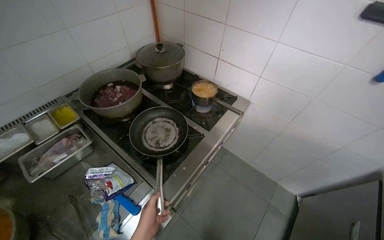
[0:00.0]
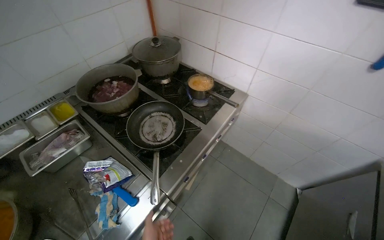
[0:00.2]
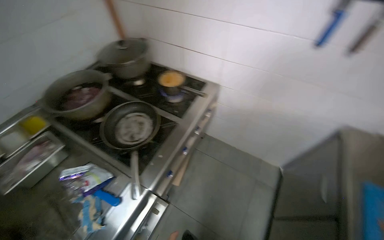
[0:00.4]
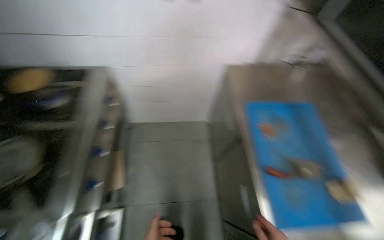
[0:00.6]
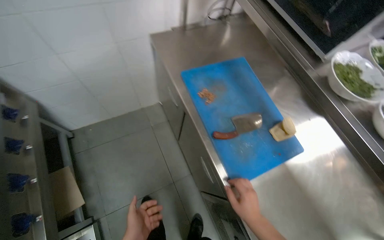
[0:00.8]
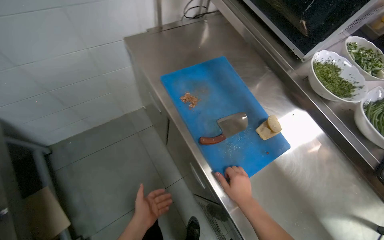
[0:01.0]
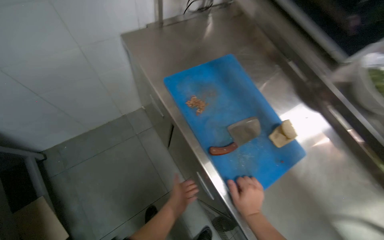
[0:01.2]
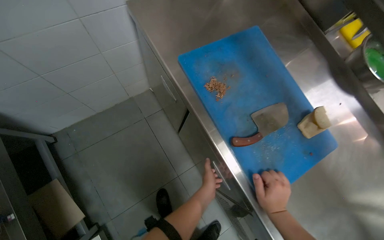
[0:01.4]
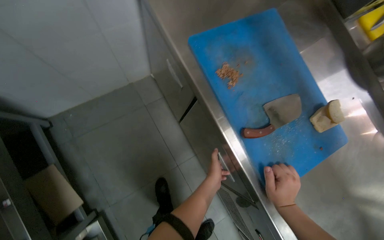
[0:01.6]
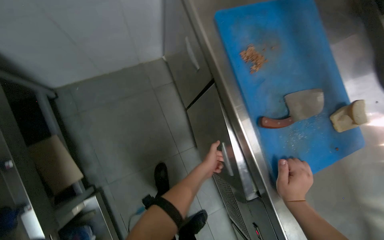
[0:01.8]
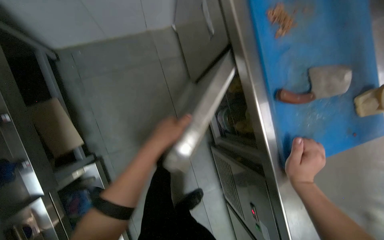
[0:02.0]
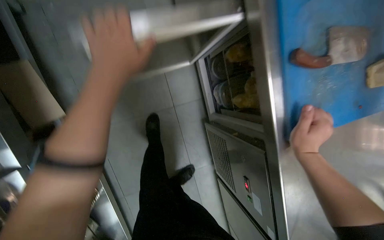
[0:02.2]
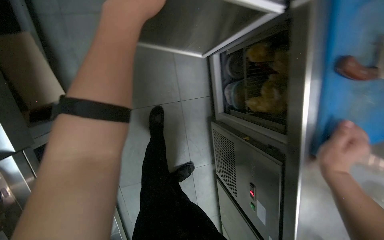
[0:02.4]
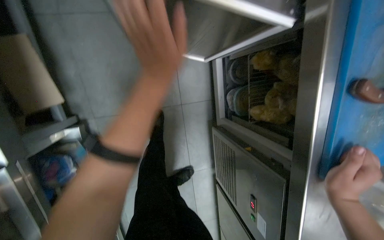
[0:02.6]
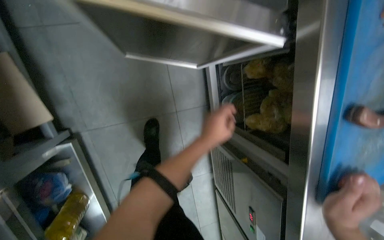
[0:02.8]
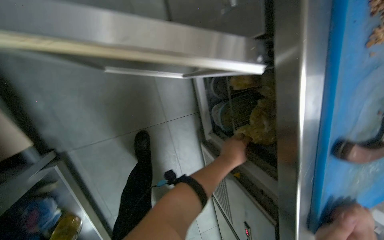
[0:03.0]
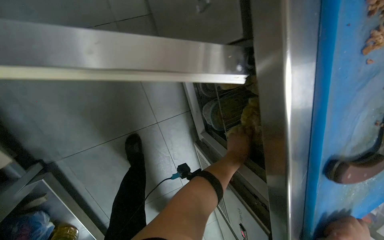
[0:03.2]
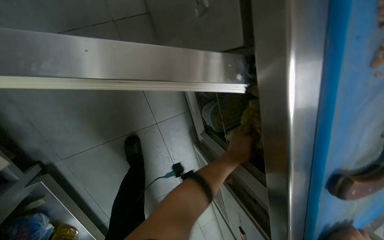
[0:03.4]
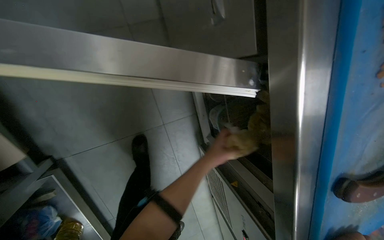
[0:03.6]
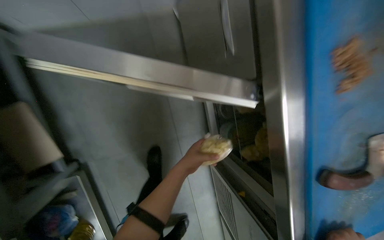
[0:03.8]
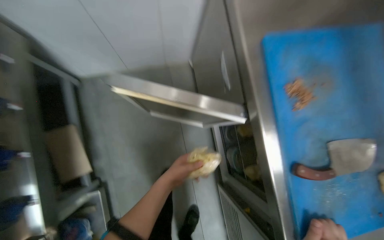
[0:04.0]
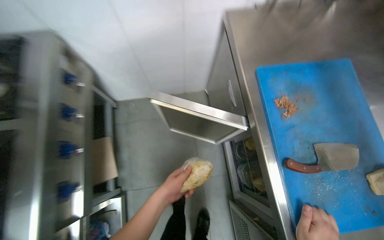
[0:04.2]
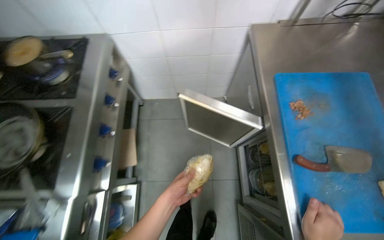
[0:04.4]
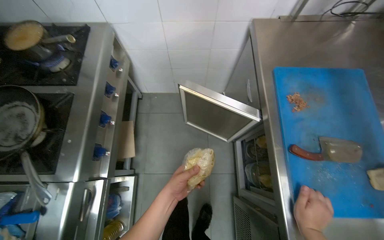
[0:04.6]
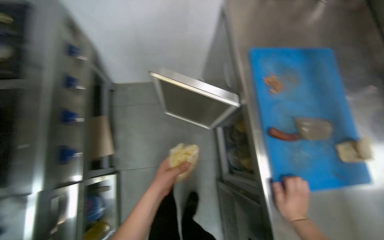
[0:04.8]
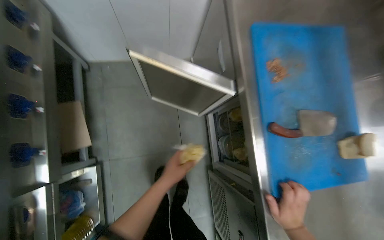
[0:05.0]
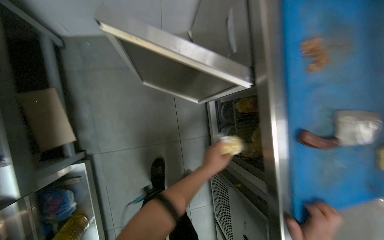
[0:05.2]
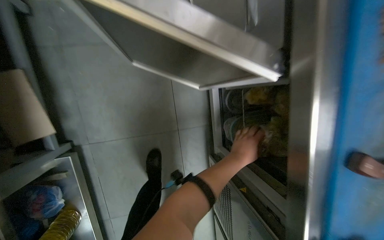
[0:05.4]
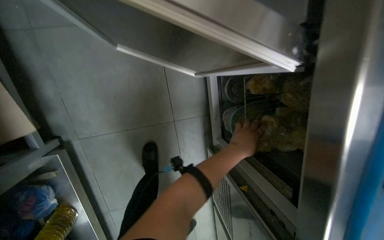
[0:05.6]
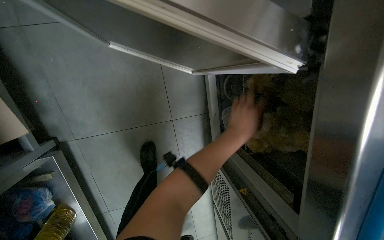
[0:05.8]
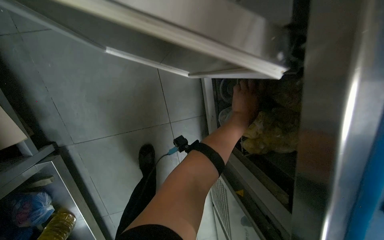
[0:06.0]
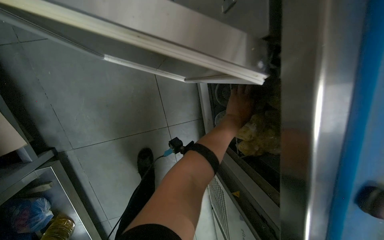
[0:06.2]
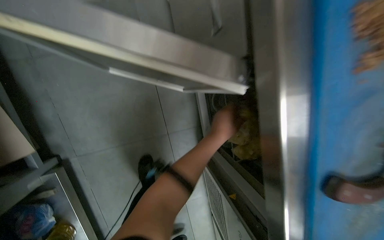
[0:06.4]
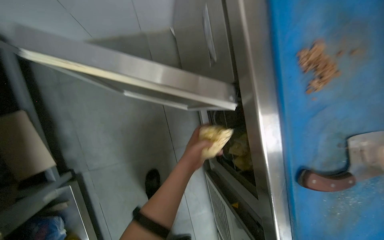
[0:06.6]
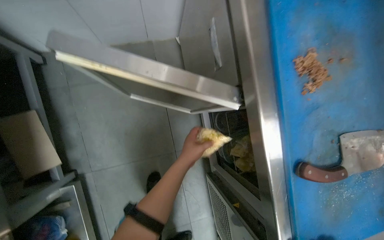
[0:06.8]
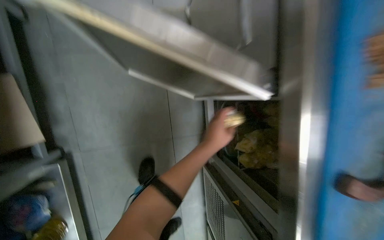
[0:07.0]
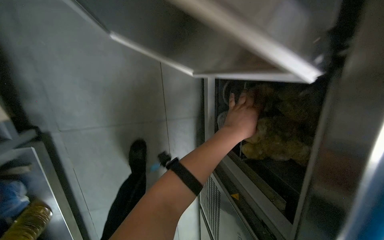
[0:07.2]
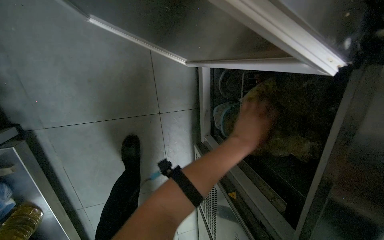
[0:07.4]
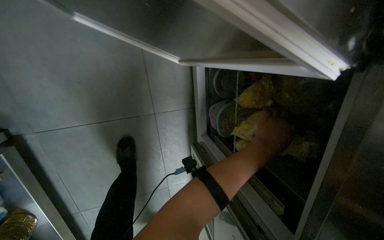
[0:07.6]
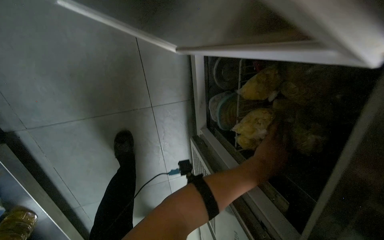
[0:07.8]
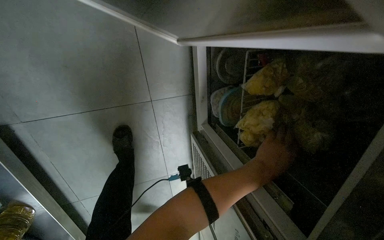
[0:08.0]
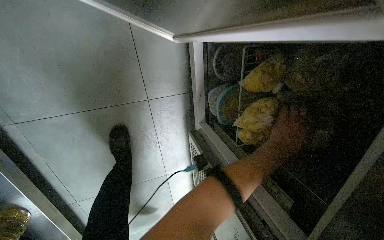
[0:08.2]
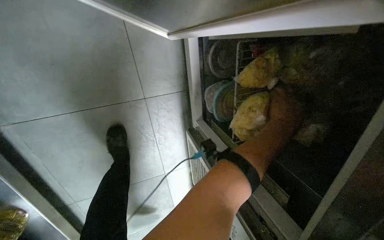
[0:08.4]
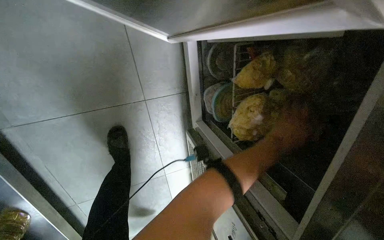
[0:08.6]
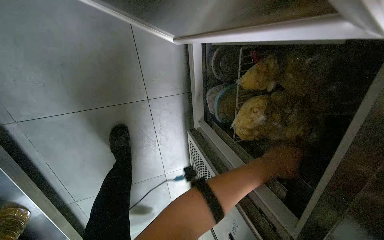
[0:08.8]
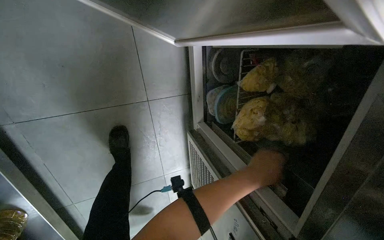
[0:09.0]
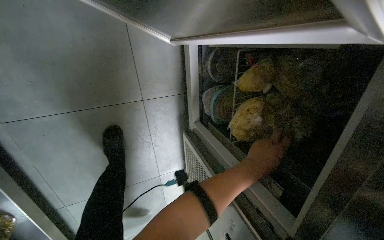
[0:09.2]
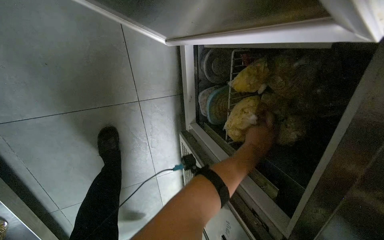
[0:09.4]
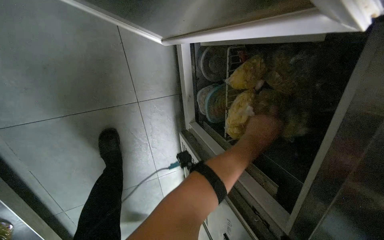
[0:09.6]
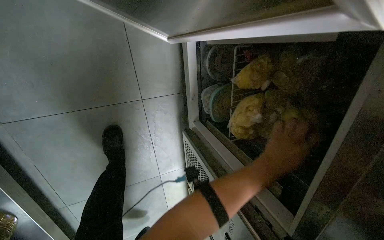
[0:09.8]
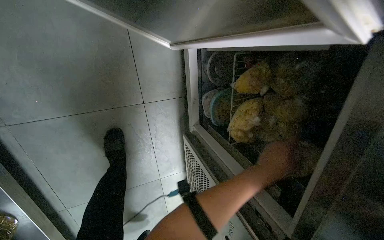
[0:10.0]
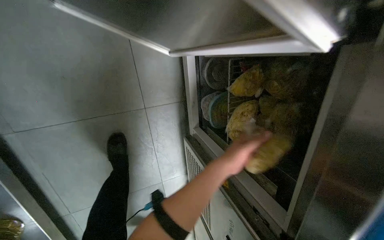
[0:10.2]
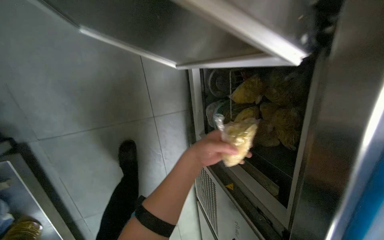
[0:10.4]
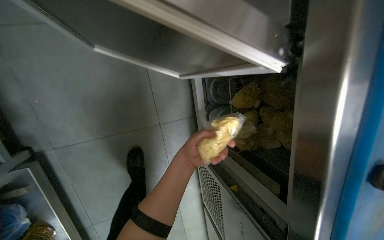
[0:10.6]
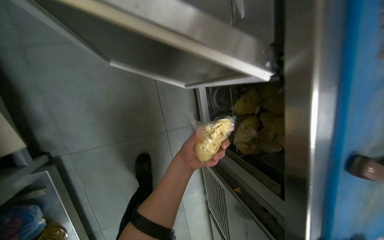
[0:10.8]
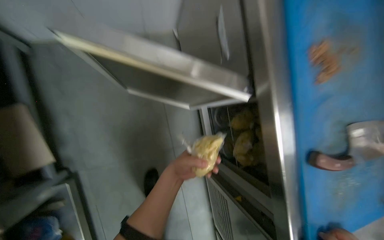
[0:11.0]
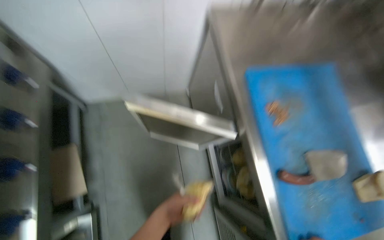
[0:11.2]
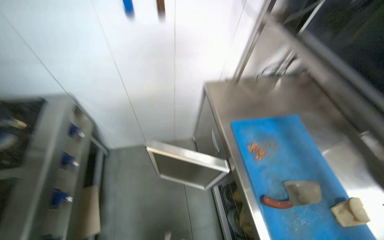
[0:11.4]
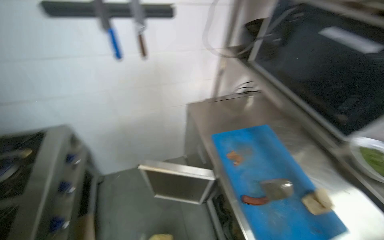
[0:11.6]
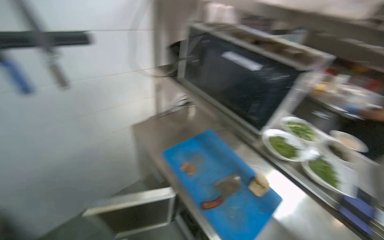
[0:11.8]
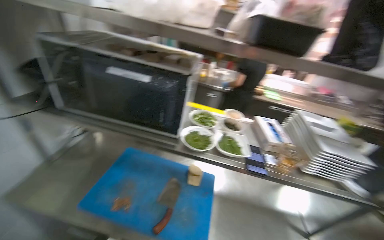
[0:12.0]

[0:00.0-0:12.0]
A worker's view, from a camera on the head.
Job: cooking food.
The whole recording: Cooking ingredients in pan. The worker retrieves ingredients, adds them to a frying pan on the stove, and stirs them while cooking.
0:00.0 to 0:01.6: The camera is carried about 60 cm. The head rotates about 70 degrees to the right. The view tilts roughly 30 degrees downward.
0:01.6 to 0:03.0: The view tilts about 20 degrees downward. The left hand reaches some 15 cm up the picture, then returns.
0:03.0 to 0:04.4: The camera is carried some 50 cm. The head turns to the left by roughly 25 degrees. The view tilts some 35 degrees upward.
0:04.4 to 0:06.0: The head travels approximately 50 cm. The view tilts roughly 35 degrees downward.
0:06.0 to 0:07.6: The left hand travels to the left and back again, some 20 cm each way.
0:07.6 to 0:09.0: The left hand goes up and down the picture, some 15 cm each way, reversing 2 times.
0:09.0 to 0:10.4: The left hand moves to the left, roughly 15 cm.
0:10.4 to 0:12.0: The camera travels approximately 80 cm. The wearer looks about 60 degrees further to the right. The wearer looks some 60 degrees further upward.

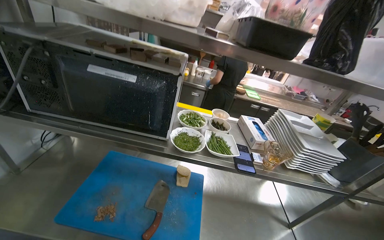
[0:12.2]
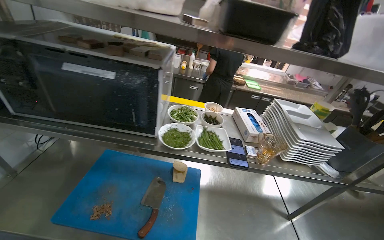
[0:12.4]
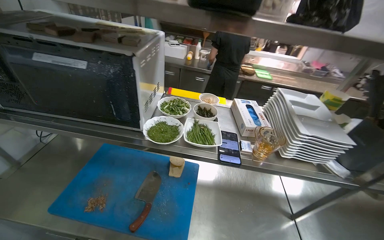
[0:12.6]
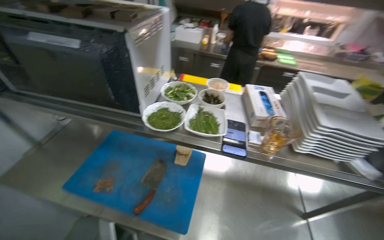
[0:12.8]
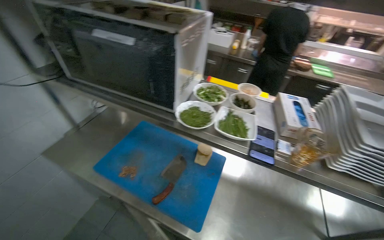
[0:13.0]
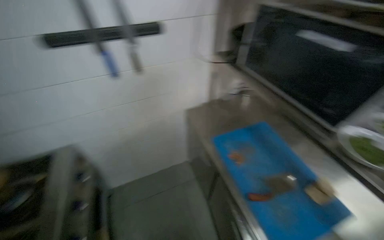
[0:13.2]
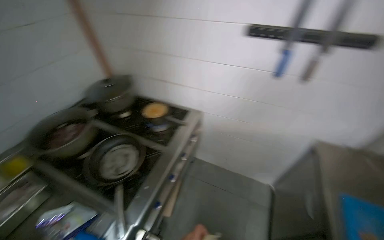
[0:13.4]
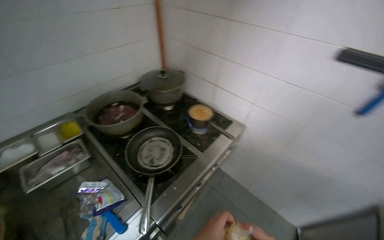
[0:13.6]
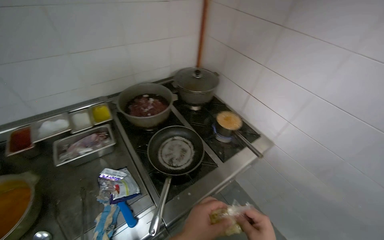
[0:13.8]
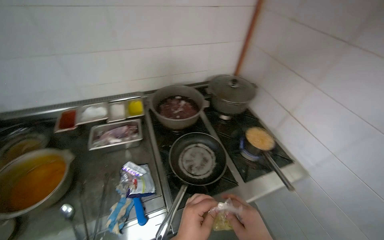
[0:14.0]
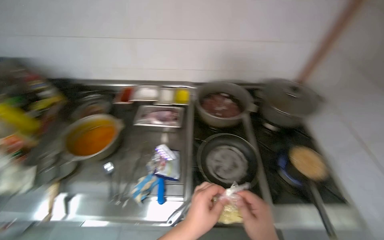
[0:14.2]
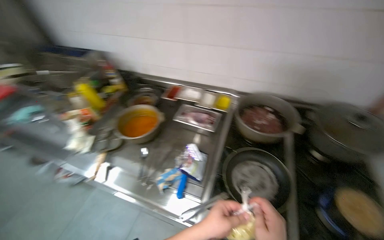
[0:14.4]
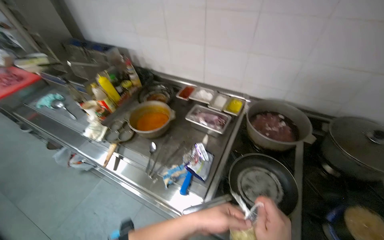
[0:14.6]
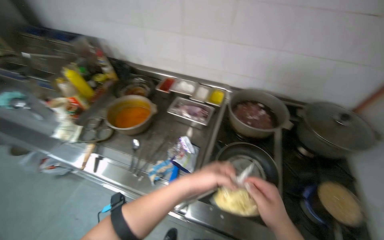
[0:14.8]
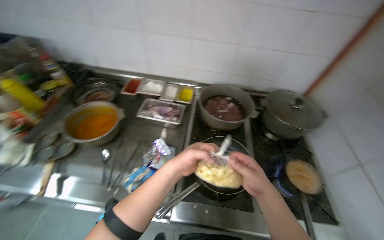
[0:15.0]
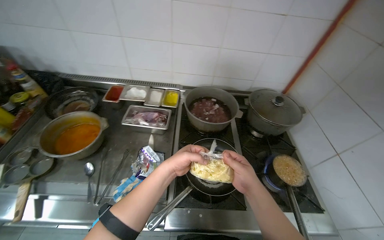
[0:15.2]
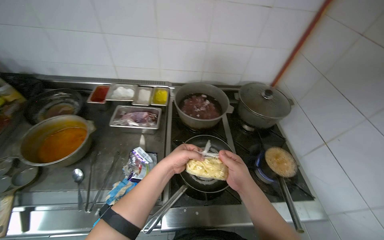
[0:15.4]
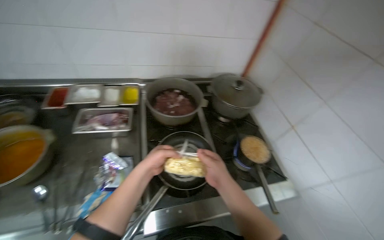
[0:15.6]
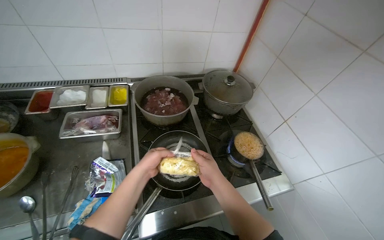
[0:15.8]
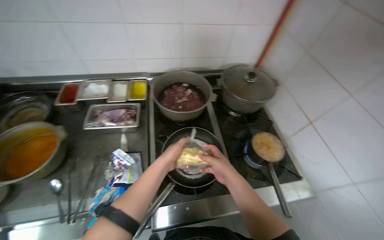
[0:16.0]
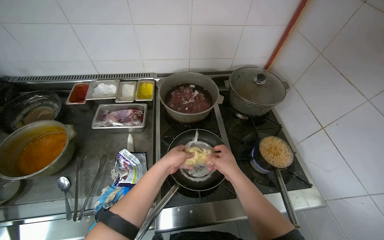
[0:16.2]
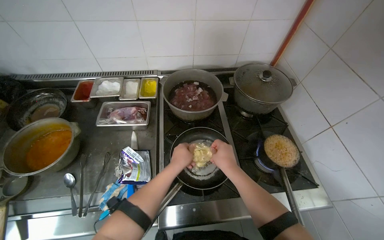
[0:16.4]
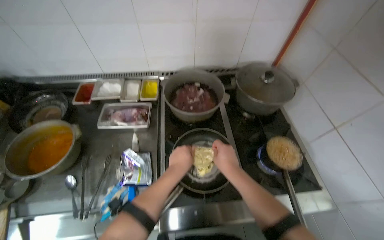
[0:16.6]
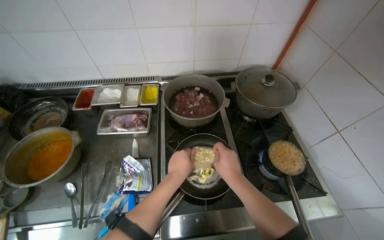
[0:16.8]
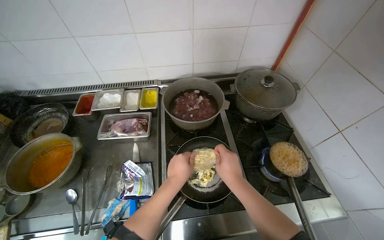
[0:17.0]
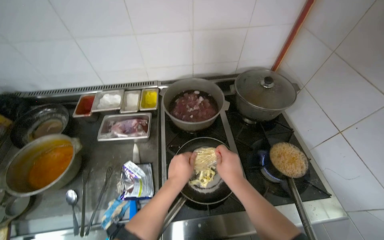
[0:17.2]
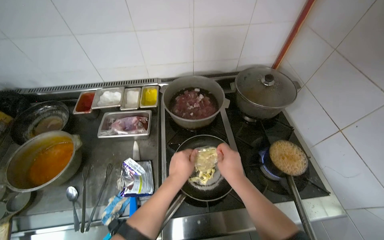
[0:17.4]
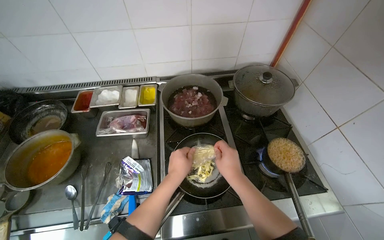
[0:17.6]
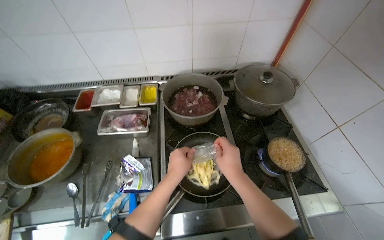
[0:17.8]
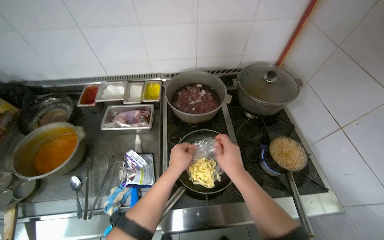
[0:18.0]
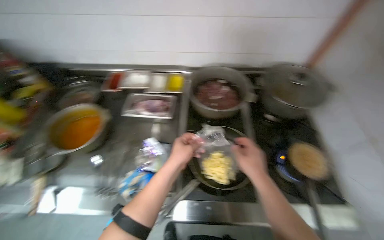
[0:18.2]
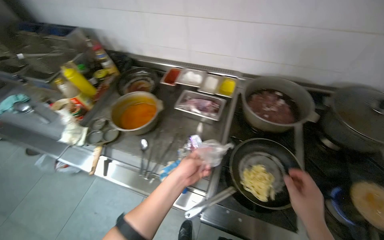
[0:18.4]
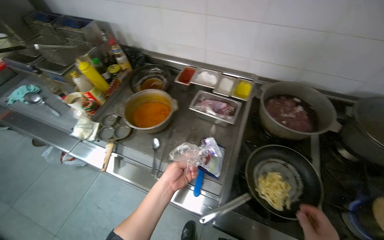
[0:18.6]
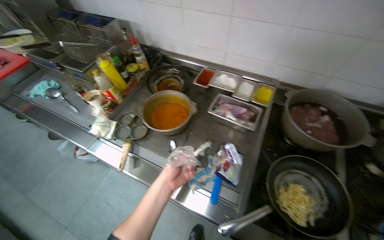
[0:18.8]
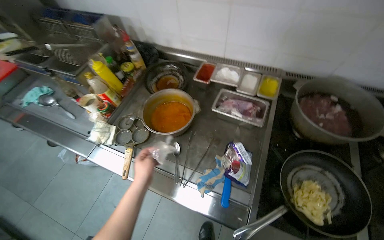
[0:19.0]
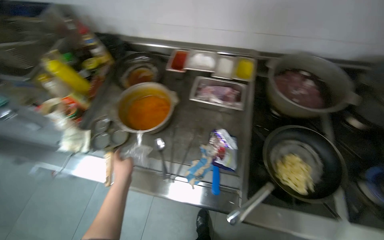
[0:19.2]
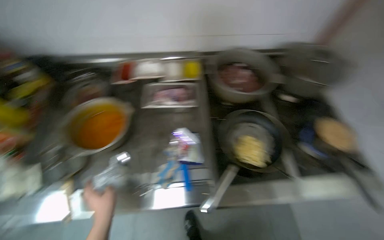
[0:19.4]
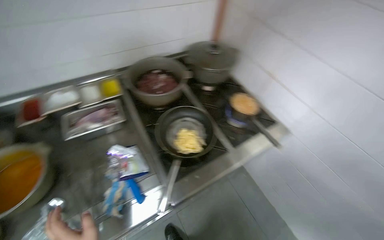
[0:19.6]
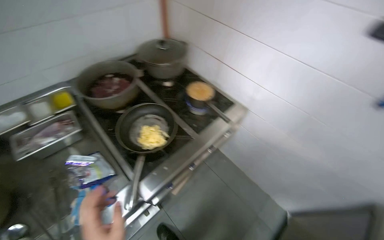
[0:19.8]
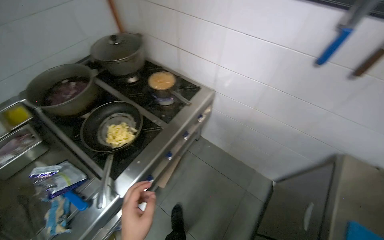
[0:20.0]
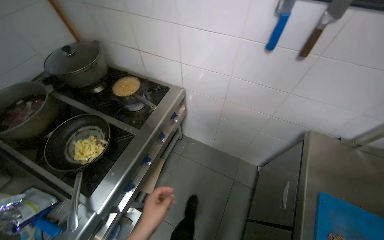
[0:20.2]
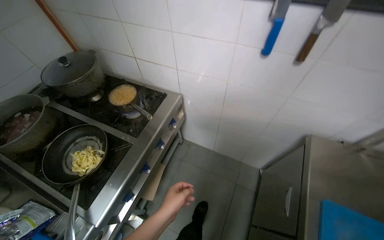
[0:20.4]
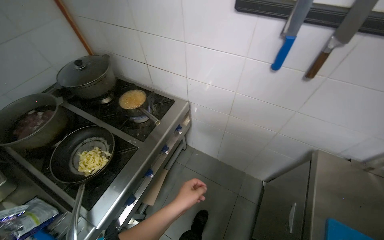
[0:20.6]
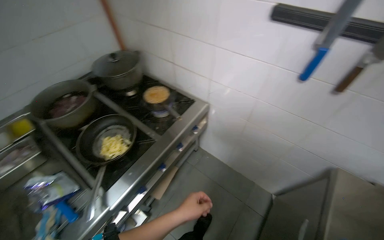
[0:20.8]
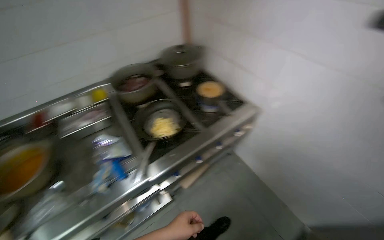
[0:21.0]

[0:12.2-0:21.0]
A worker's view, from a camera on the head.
Job: cooking food.
The whole recording: Cooking ingredients in pan. The worker retrieves ingredients, adds them to a frying pan on the stove, and stirs them while cooking.
0:12.2 to 0:13.6: The wearer looks some 105 degrees further to the left.
0:13.6 to 0:15.2: The wearer's head swings roughly 55 degrees to the left.
0:16.6 to 0:18.0: The hands are busy where they are.
0:18.0 to 0:19.6: The wearer looks roughly 25 degrees further to the right.
